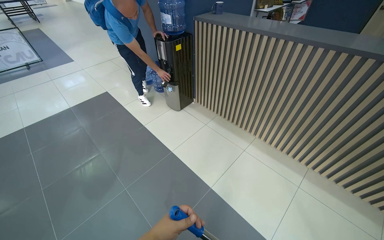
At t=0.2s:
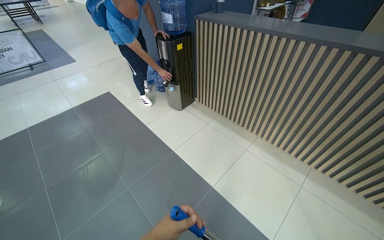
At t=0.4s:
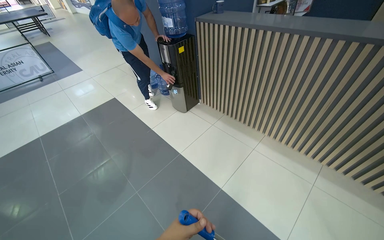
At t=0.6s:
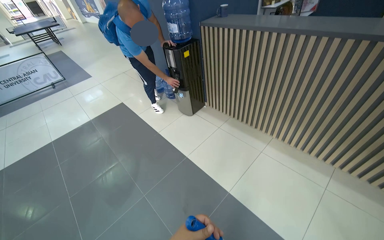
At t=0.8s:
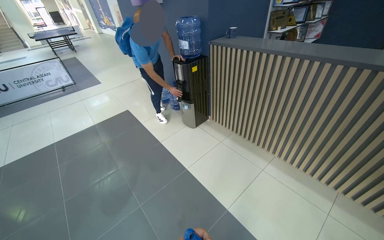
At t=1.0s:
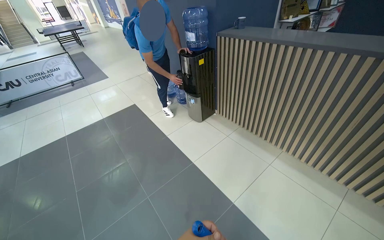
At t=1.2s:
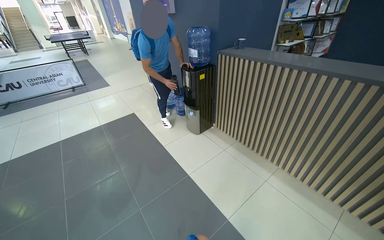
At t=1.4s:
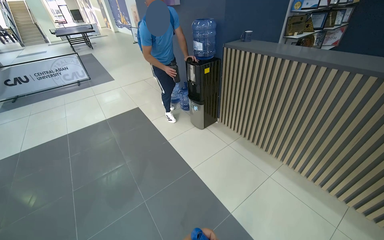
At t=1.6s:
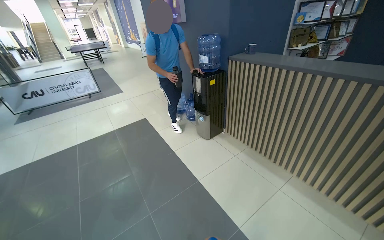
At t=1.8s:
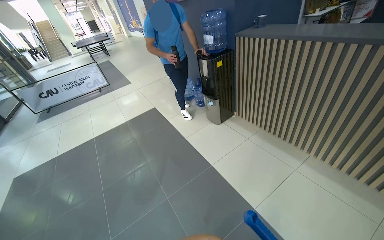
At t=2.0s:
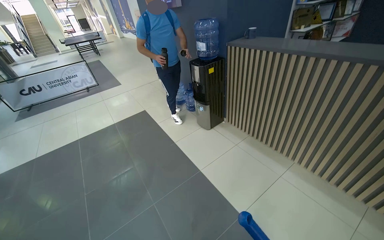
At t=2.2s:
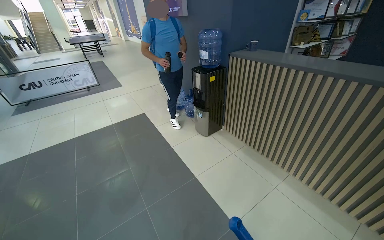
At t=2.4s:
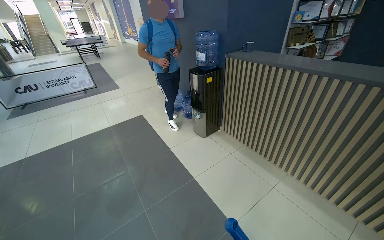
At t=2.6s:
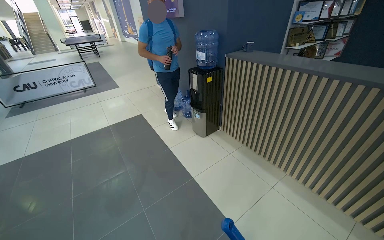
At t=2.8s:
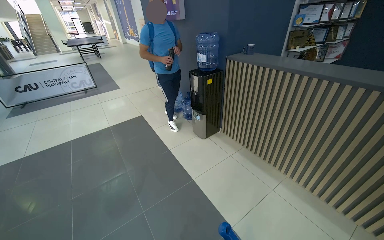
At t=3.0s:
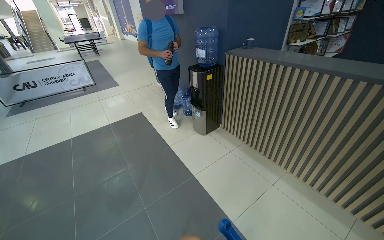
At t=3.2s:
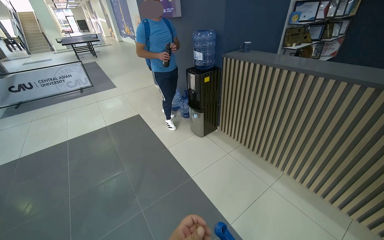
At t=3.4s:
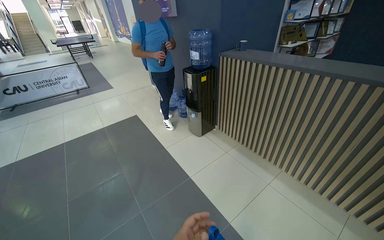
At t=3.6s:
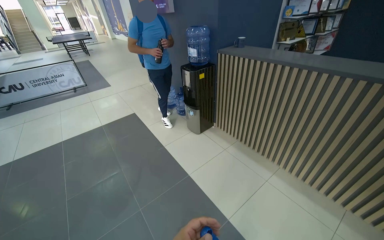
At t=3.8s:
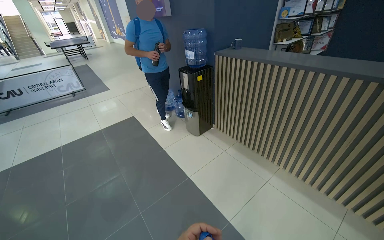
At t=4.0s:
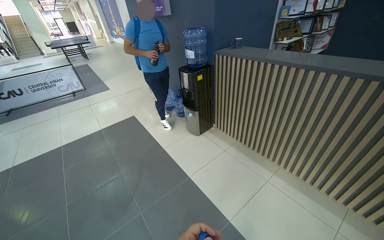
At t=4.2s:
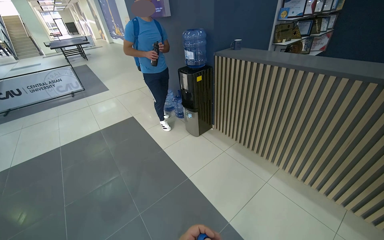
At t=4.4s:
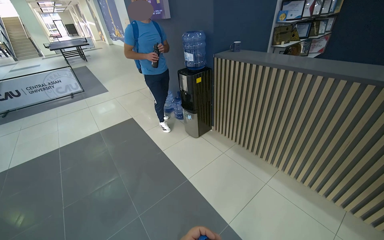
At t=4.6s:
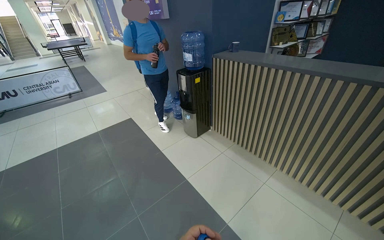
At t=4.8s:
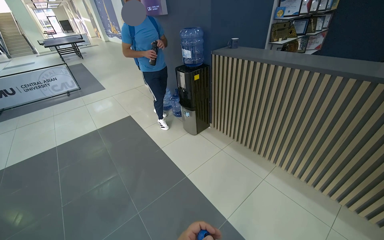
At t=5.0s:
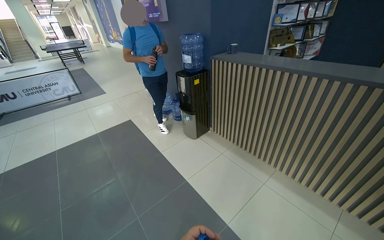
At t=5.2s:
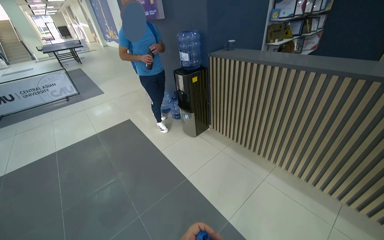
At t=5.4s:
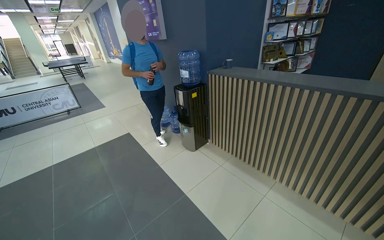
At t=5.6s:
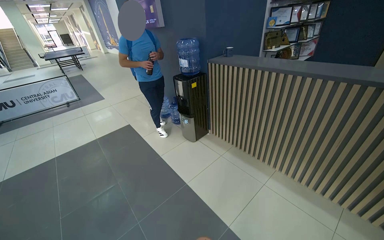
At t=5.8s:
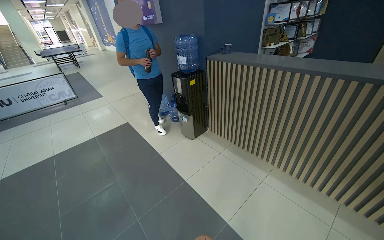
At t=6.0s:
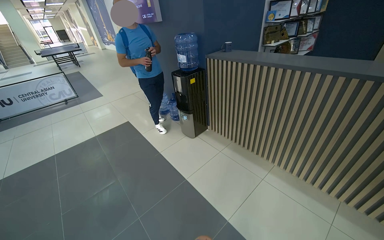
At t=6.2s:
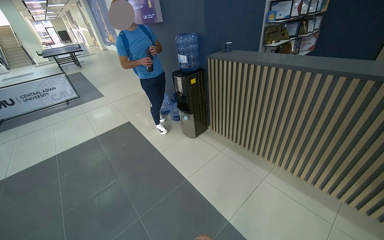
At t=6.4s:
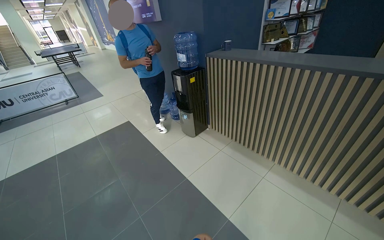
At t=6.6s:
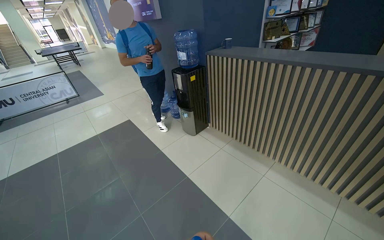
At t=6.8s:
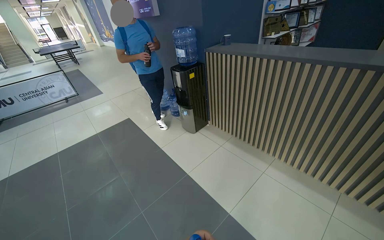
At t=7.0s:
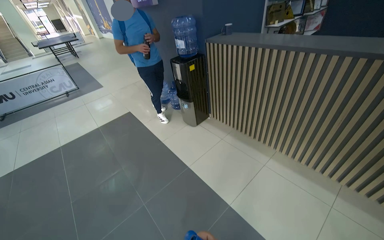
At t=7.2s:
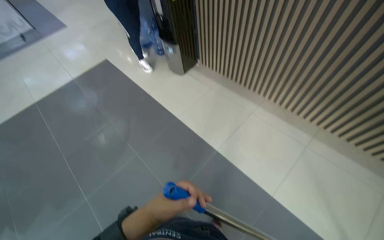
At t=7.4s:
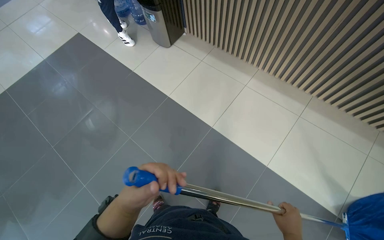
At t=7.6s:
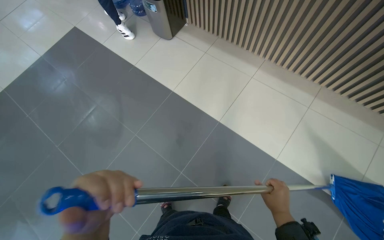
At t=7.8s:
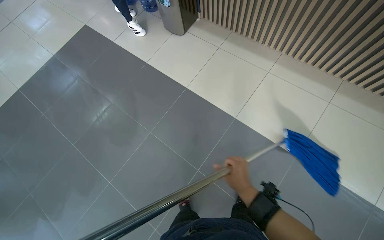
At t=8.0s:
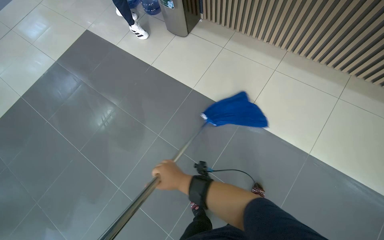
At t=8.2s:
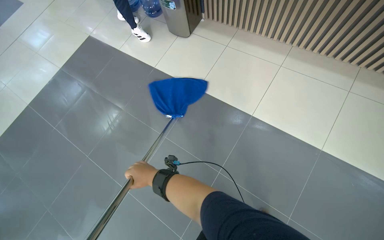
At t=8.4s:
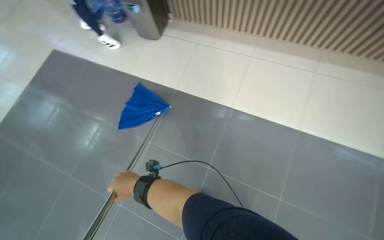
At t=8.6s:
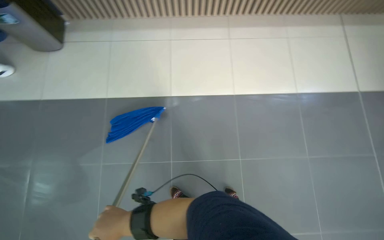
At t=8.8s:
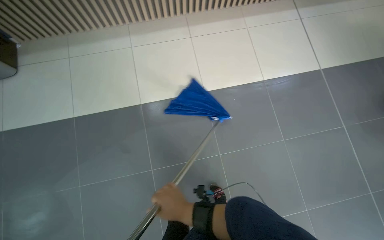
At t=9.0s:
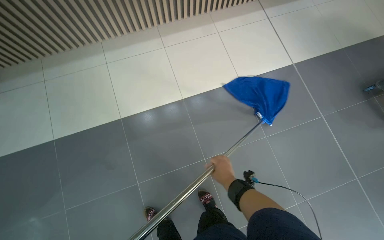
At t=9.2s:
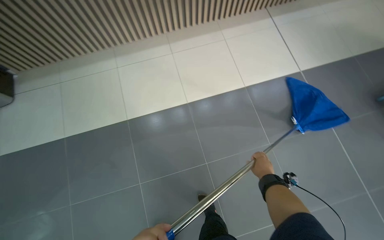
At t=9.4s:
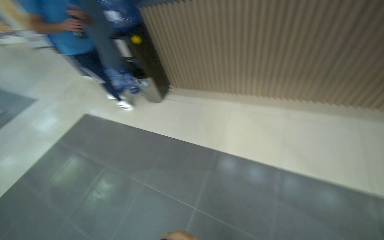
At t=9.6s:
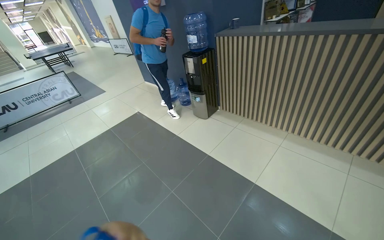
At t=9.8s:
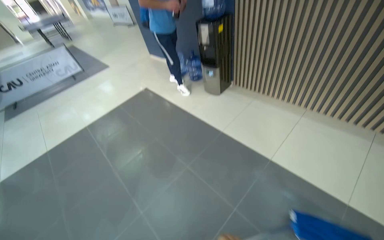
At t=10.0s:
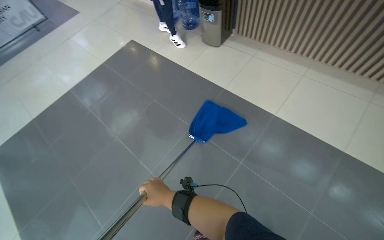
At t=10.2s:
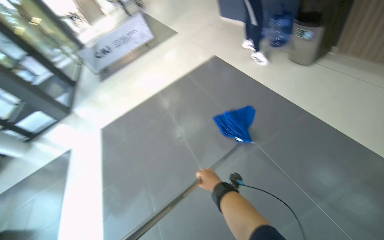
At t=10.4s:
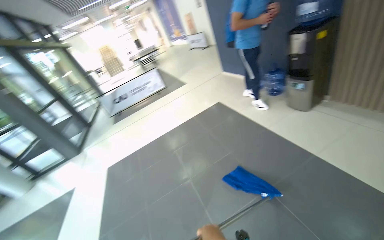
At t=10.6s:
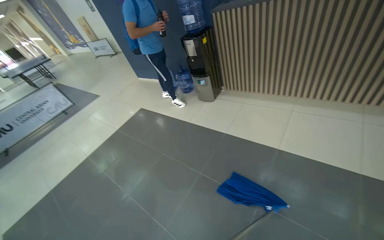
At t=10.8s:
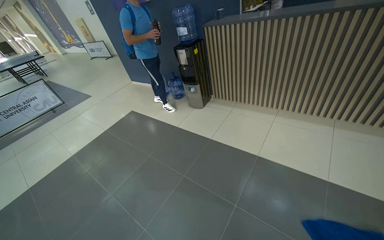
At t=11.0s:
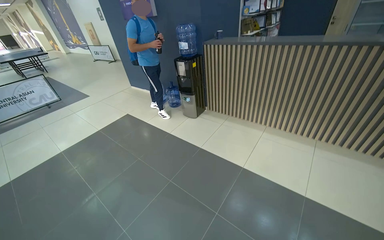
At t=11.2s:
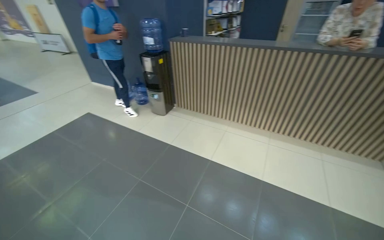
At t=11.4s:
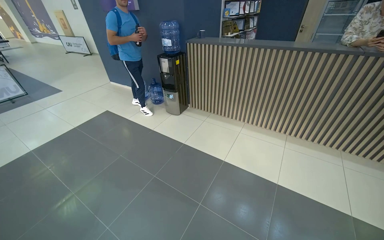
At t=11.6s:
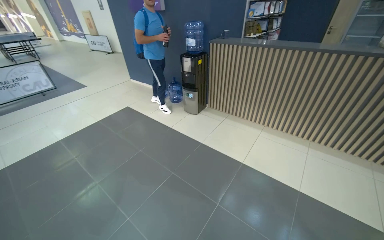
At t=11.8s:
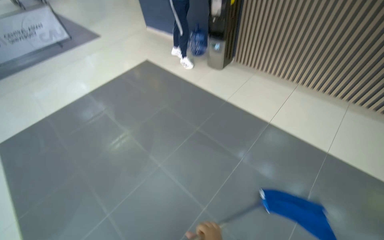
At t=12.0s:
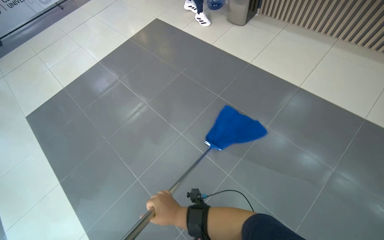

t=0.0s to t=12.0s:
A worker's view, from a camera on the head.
Job: mopping floor.
The whole recording: Mopping reception area floor. The worker mops the tiled floor in the reception area.
t=6.0s to t=7.6s: The wearer looks about 35 degrees further downward.
t=10.4s to t=12.0s: The head travels about 40 cm. The view swings roughly 25 degrees to the right. The camera pitches downward, by about 15 degrees.

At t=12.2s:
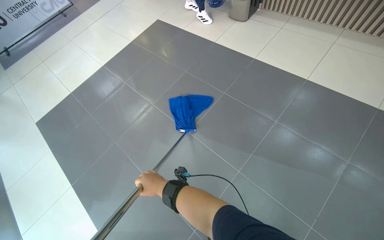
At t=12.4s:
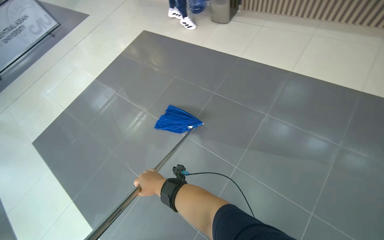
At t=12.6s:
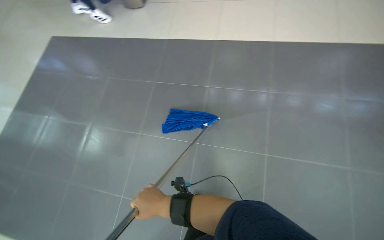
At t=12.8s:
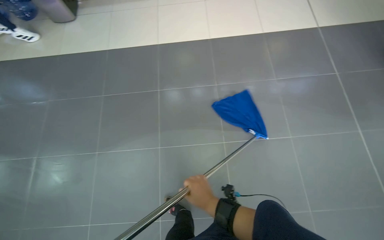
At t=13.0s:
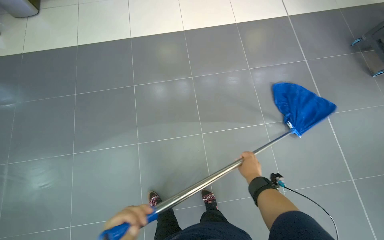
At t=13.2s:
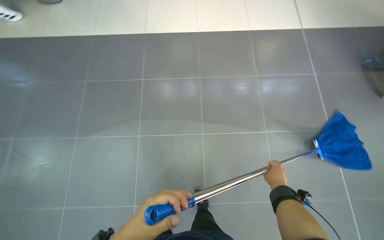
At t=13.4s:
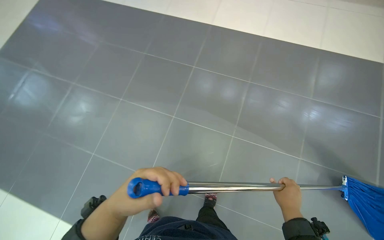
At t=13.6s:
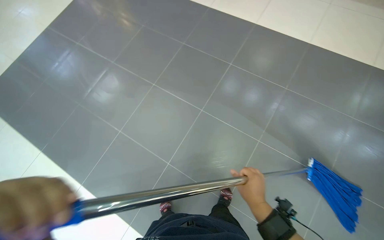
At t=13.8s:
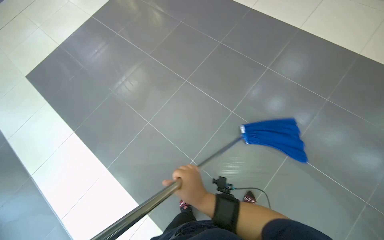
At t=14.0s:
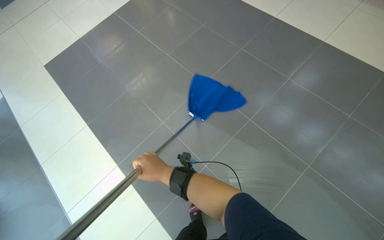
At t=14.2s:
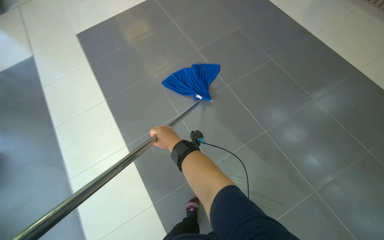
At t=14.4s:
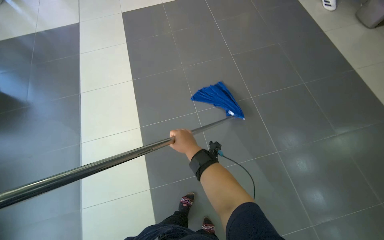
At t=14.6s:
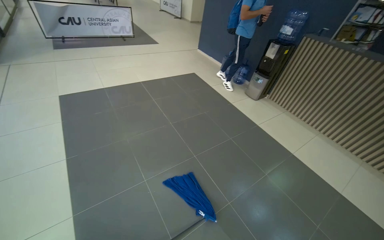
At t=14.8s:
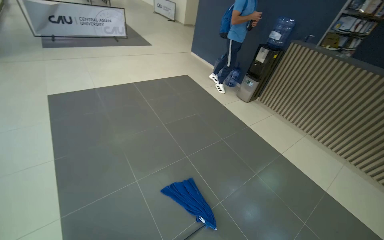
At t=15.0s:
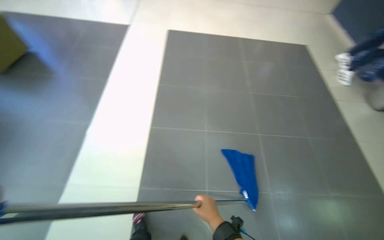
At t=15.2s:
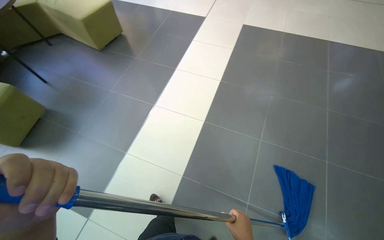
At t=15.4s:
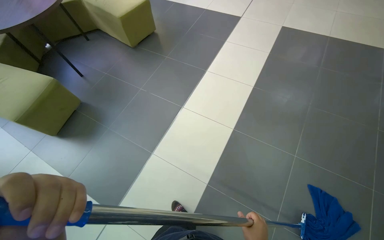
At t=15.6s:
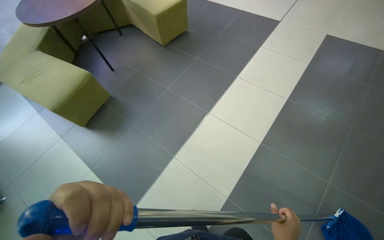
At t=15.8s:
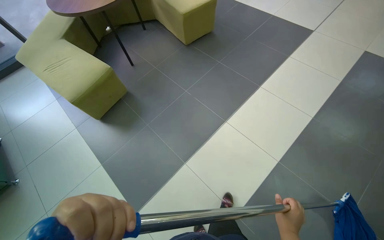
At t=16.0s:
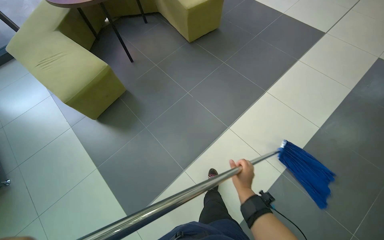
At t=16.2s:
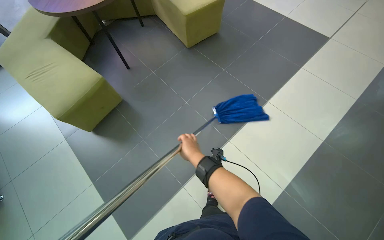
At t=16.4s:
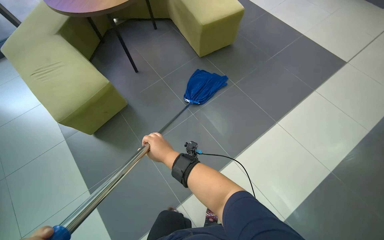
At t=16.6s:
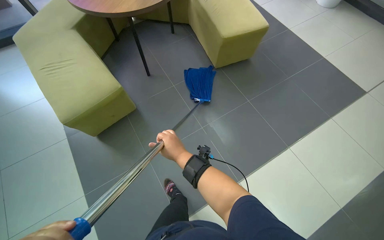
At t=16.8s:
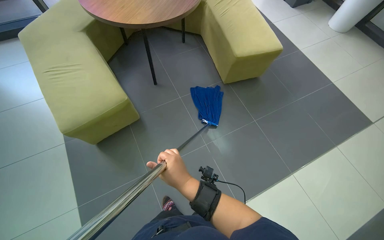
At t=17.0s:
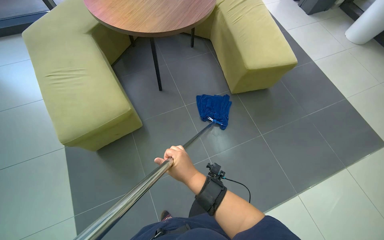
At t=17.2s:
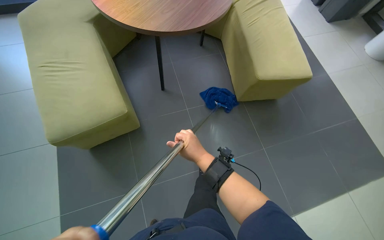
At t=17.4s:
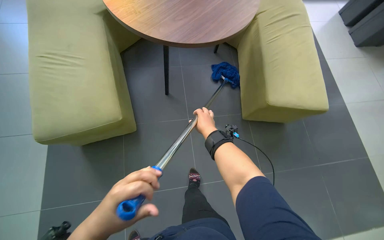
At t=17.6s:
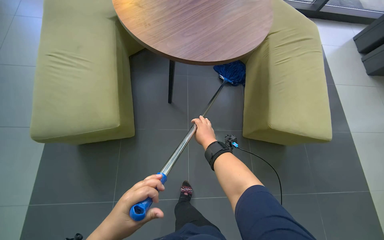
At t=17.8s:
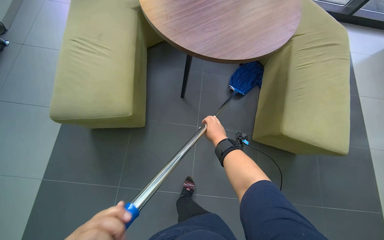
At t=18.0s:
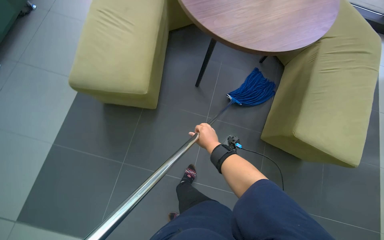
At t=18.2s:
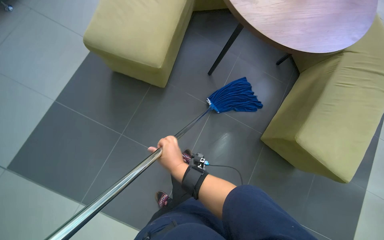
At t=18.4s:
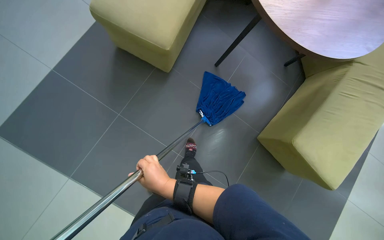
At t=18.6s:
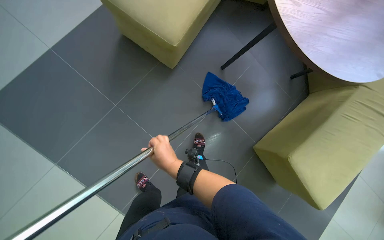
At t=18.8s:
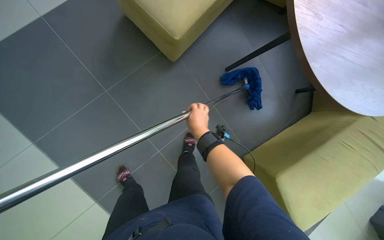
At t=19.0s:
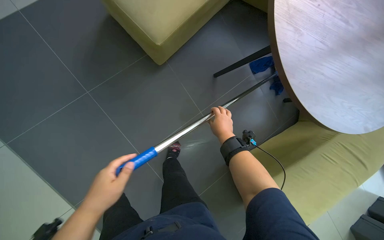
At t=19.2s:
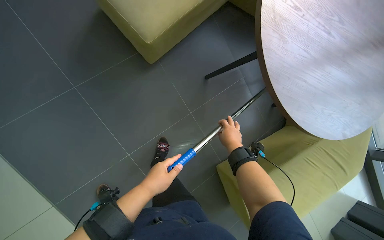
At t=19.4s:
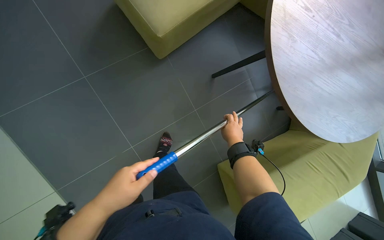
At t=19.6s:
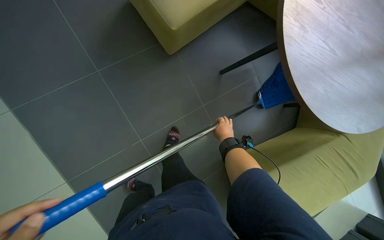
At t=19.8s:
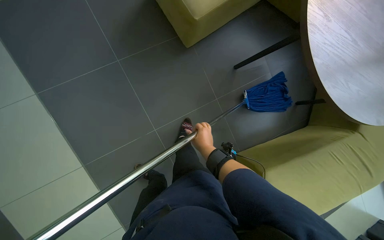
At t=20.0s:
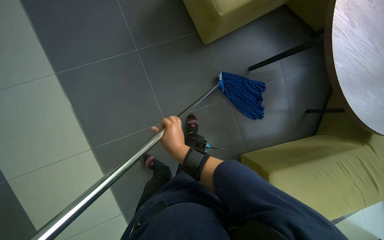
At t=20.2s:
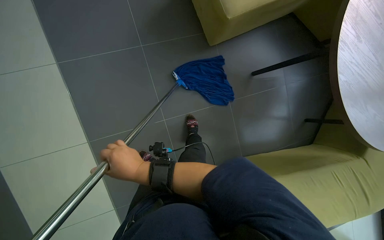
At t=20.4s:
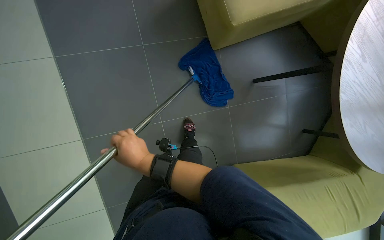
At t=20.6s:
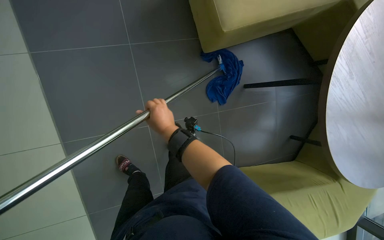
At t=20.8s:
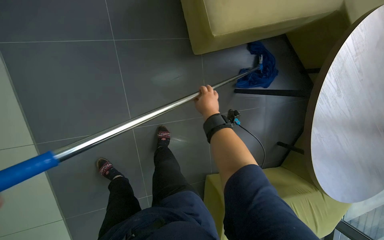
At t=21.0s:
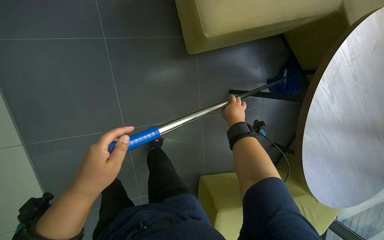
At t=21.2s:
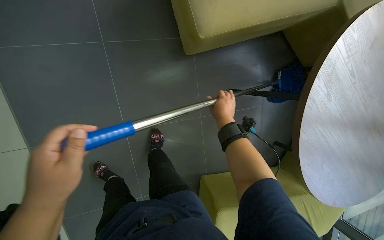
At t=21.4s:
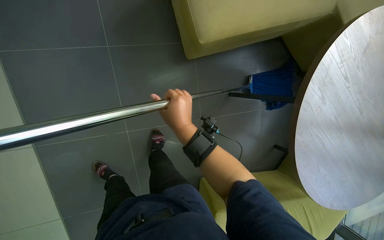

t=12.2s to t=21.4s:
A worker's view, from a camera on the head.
Job: mopping floor.
The whole recording: Mopping reception area floor. The worker mops the tiled floor in the reception area.
t=15.2s to t=16.8s: The camera travels about 1 m. The head rotates about 40 degrees to the left.
t=16.8s to t=18.4s: The wearer moves roughly 40 cm. The view tips downward by roughly 15 degrees. The scene rotates clockwise by about 60 degrees.
t=18.4s to t=19.8s: Everything in view rotates roughly 30 degrees clockwise. The right hand heads to the right and farther from the camera, covering roughly 25 cm.
t=19.8s to t=21.4s: The right hand swings left and right, approximately 30 cm each way, with 2 reversals.
